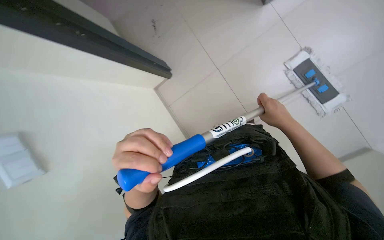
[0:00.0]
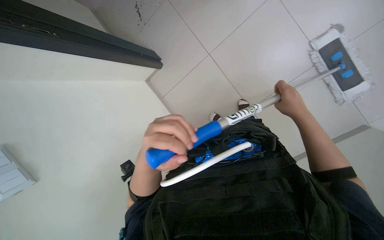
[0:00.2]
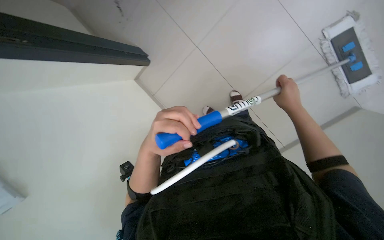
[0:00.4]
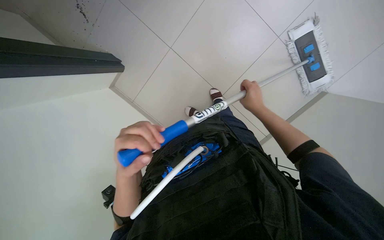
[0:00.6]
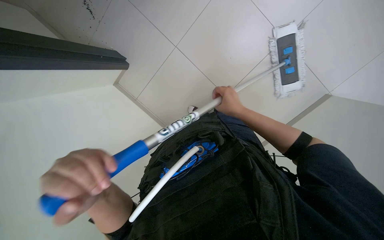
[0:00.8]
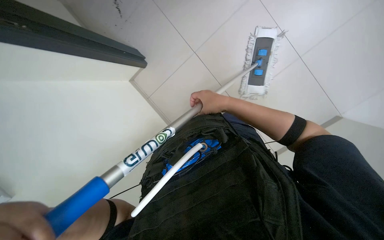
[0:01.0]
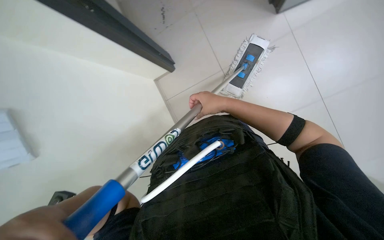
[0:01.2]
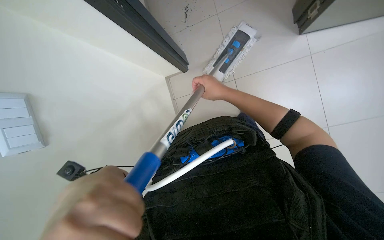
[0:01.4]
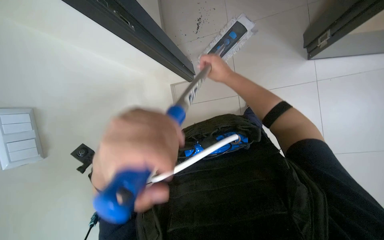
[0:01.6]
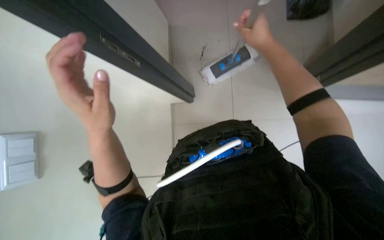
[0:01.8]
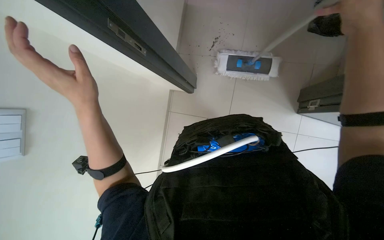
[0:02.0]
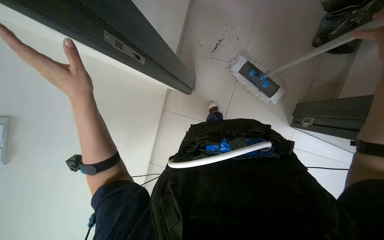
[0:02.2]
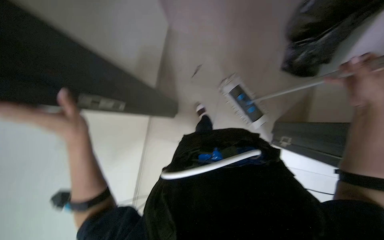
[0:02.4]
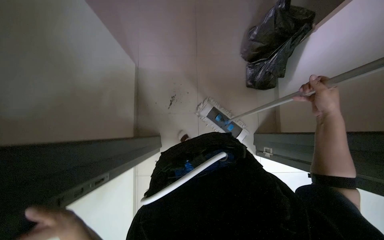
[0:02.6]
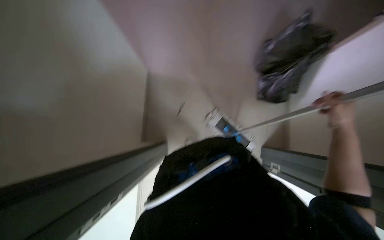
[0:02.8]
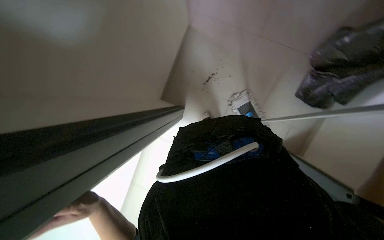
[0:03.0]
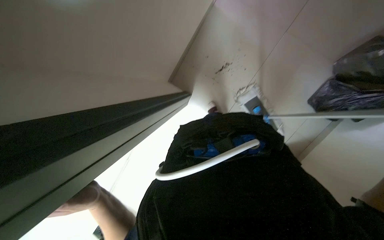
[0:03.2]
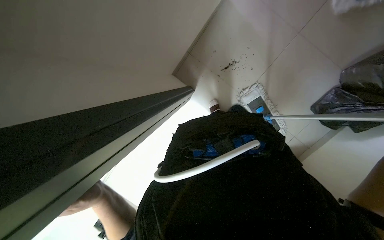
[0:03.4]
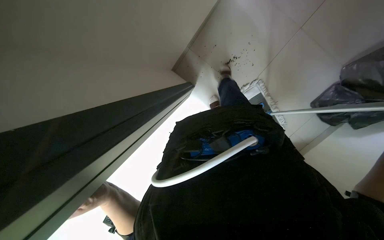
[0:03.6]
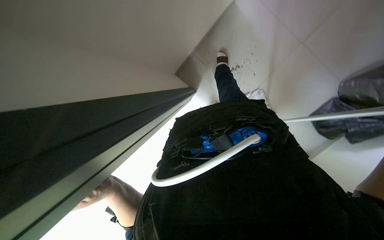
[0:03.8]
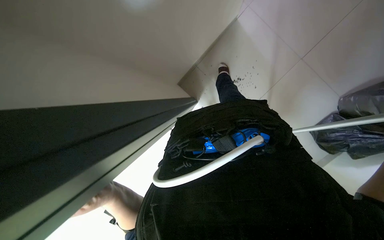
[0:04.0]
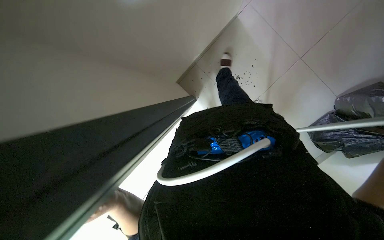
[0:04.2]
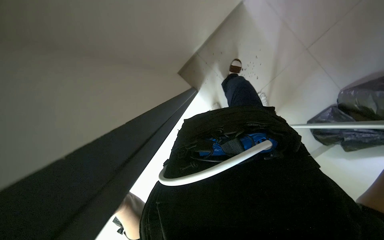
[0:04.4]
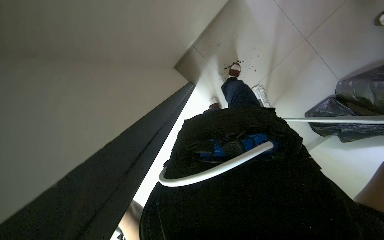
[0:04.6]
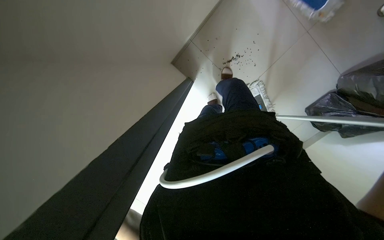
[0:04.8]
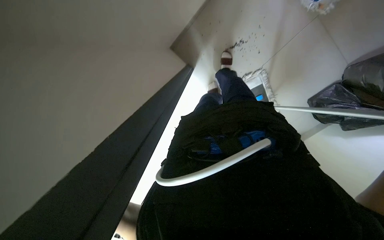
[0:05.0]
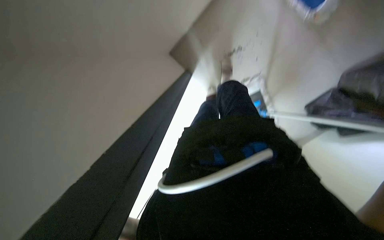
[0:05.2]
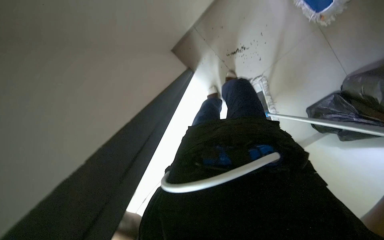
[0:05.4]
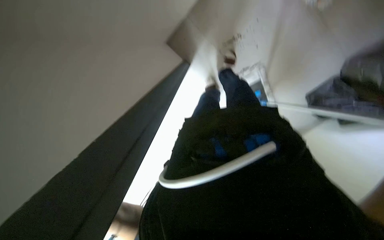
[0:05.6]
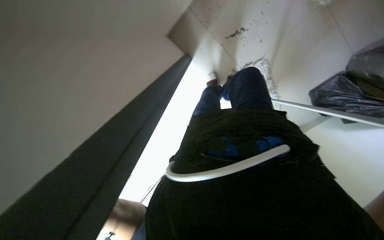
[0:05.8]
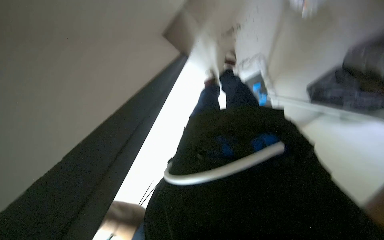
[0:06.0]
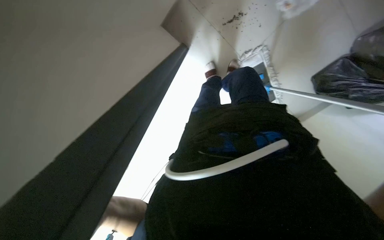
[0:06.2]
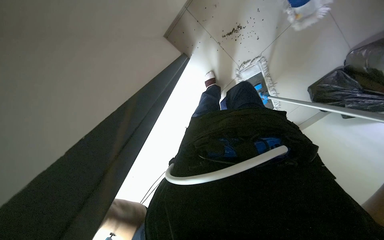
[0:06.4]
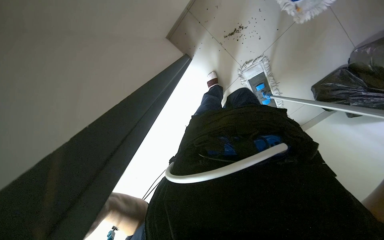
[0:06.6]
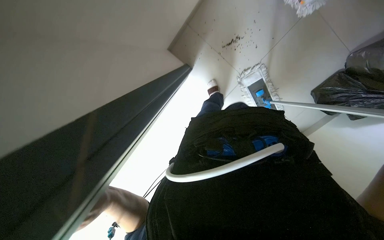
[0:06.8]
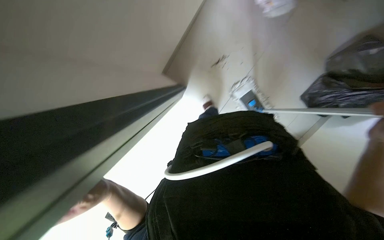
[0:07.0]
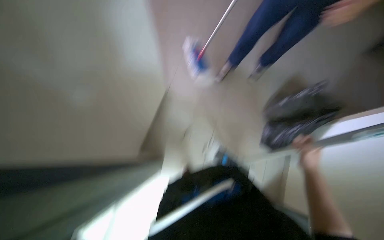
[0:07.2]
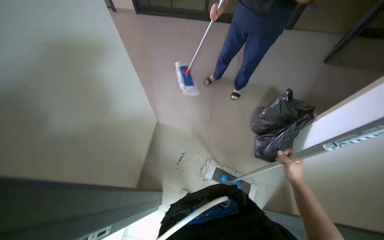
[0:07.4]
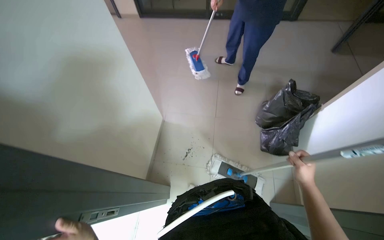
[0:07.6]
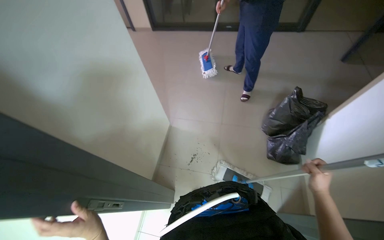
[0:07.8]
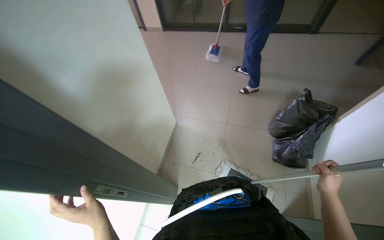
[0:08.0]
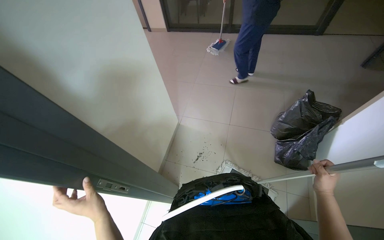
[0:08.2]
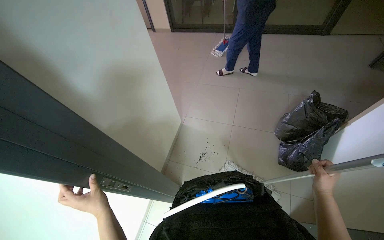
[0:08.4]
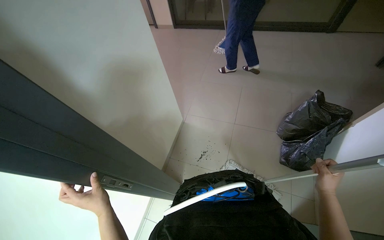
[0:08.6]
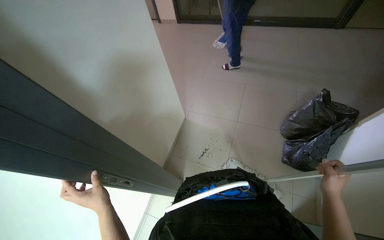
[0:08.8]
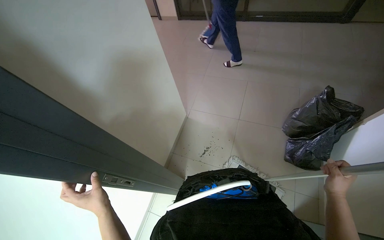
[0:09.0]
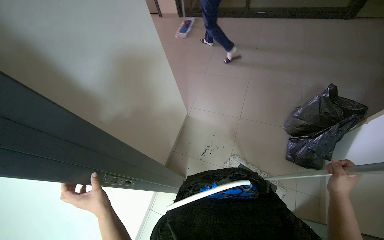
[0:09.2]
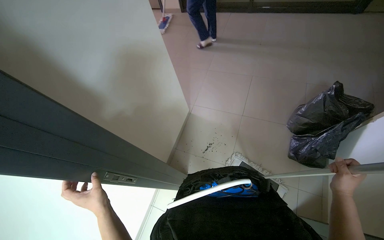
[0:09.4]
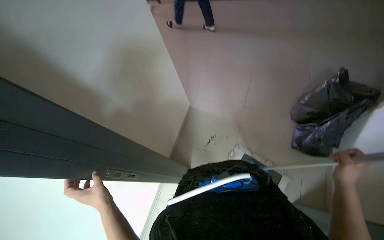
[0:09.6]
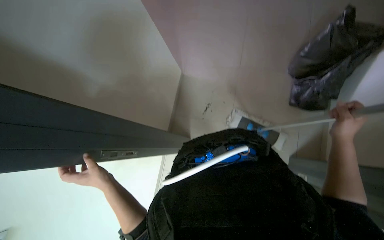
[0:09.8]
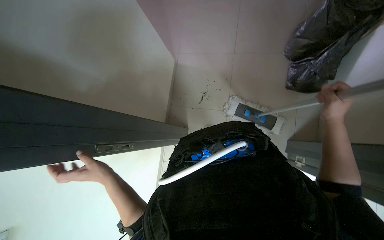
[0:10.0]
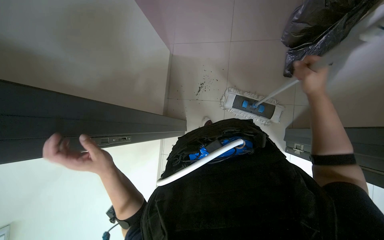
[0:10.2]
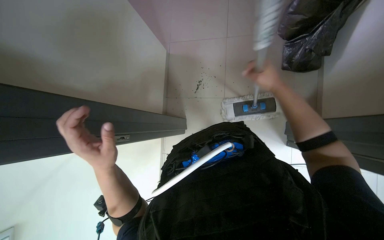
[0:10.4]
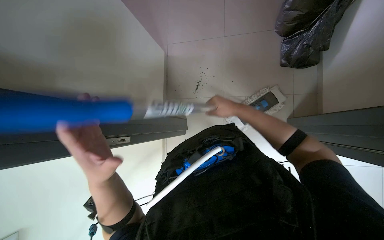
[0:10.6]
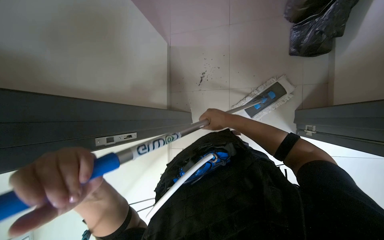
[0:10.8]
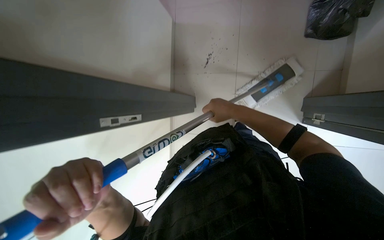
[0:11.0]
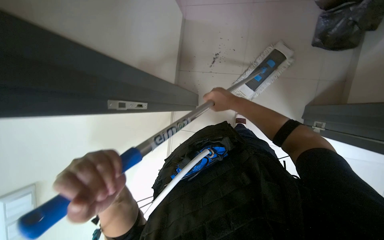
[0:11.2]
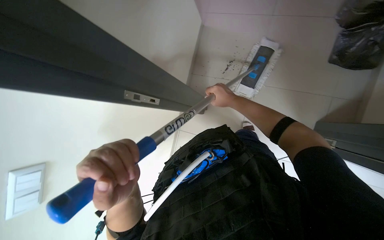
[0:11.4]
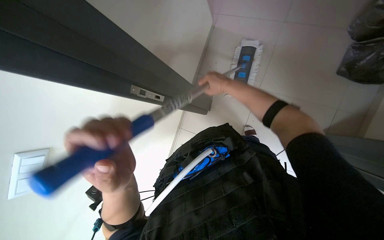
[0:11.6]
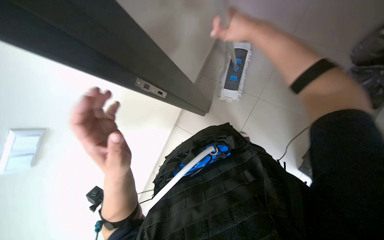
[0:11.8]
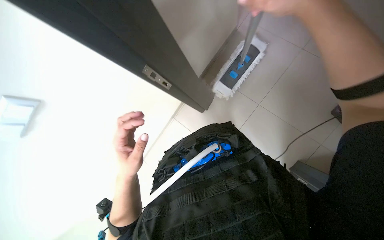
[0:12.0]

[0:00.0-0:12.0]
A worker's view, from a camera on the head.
Job: mopping floor.
The whole recording: Mopping floor. The worker mops the floor with a flat mop.
0:00.0 to 0:01.6: The right hand moves up the picture and to the left, about 35 cm.
0:01.6 to 0:03.0: Everything in view rotates approximately 30 degrees clockwise.
0:03.0 to 0:04.4: The scene turns roughly 25 degrees clockwise in the picture. The left hand moves nearer and farther over some 20 cm, changing direction 2 times.
0:06.0 to 0:07.6: The wearer looks approximately 30 degrees further upward.
0:09.0 to 0:10.4: The view tips downward by roughly 25 degrees. The left hand is displaced up the picture and nearer to the camera by approximately 15 cm; the right hand goes approximately 20 cm to the left and up the picture.
0:10.4 to 0:12.0: The scene turns some 25 degrees clockwise in the picture. The right hand heads to the left, nearer to the camera and up the picture, covering some 30 cm. Meanwhile the left hand reaches about 15 cm nearer to the camera, then returns.

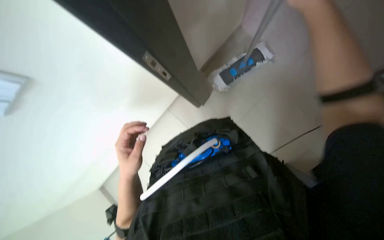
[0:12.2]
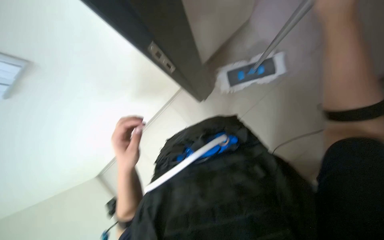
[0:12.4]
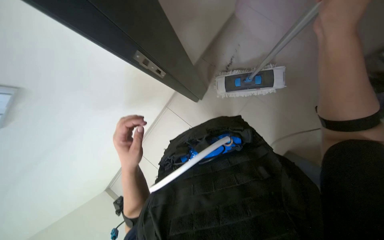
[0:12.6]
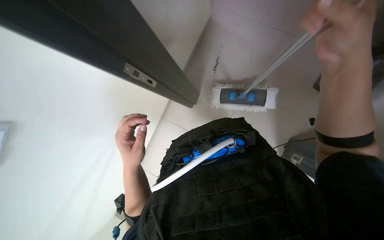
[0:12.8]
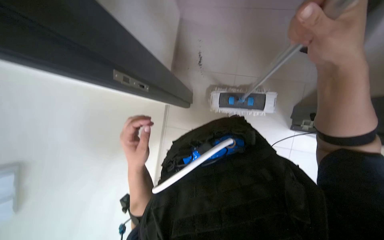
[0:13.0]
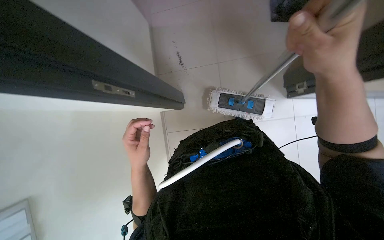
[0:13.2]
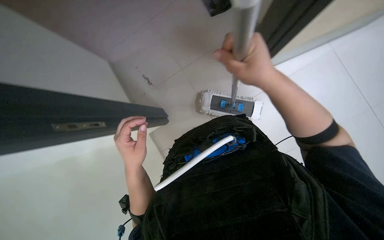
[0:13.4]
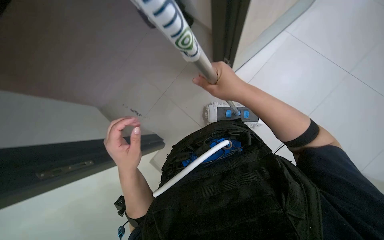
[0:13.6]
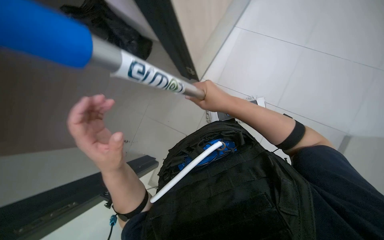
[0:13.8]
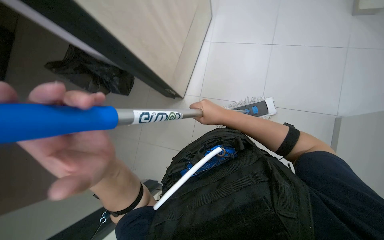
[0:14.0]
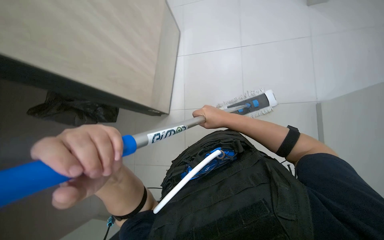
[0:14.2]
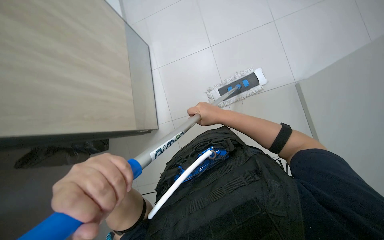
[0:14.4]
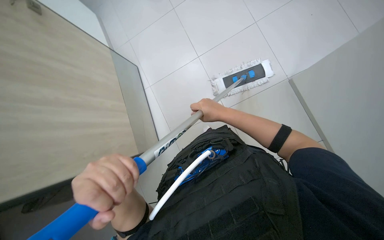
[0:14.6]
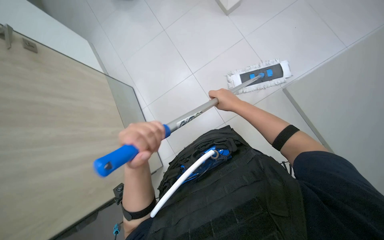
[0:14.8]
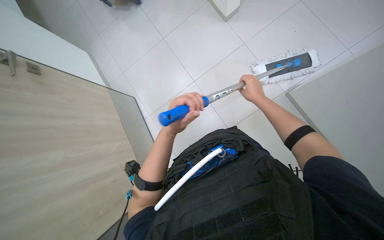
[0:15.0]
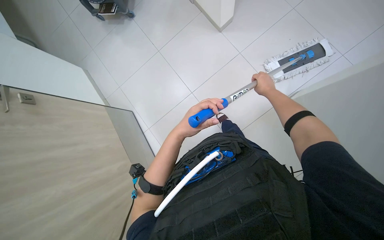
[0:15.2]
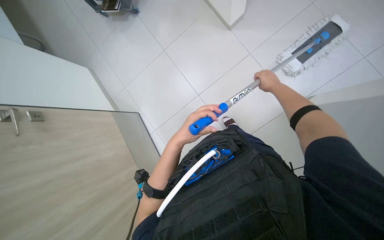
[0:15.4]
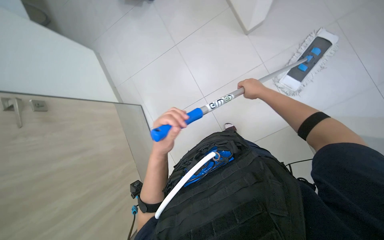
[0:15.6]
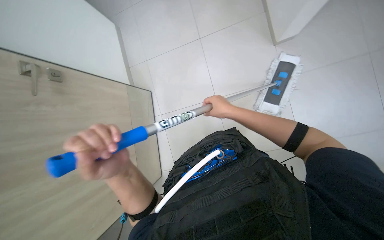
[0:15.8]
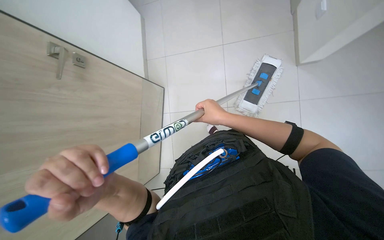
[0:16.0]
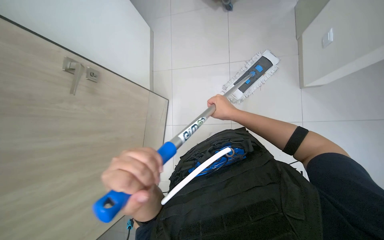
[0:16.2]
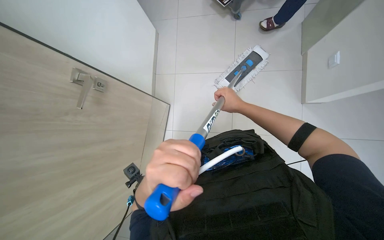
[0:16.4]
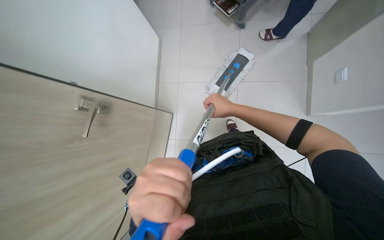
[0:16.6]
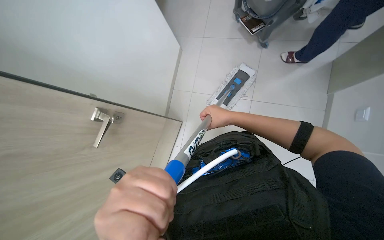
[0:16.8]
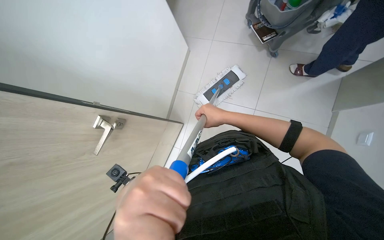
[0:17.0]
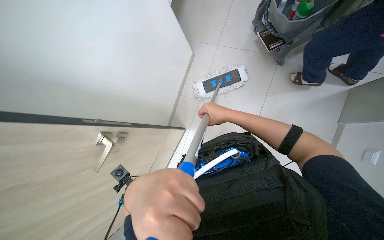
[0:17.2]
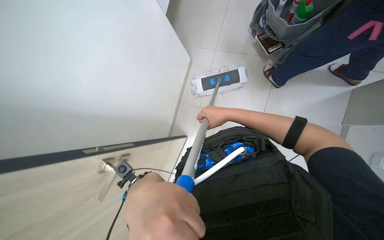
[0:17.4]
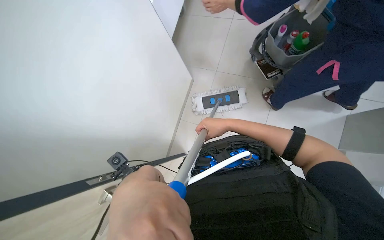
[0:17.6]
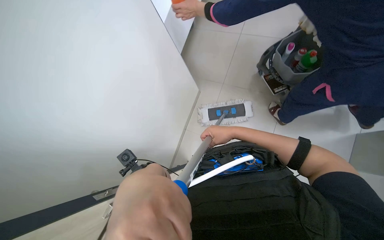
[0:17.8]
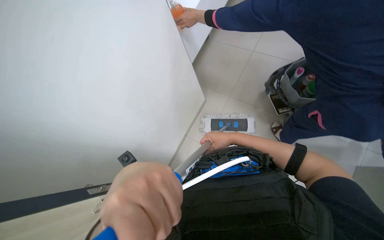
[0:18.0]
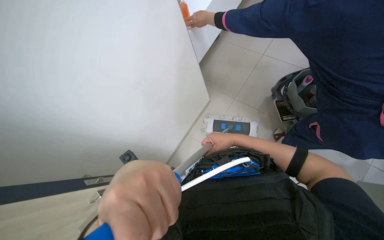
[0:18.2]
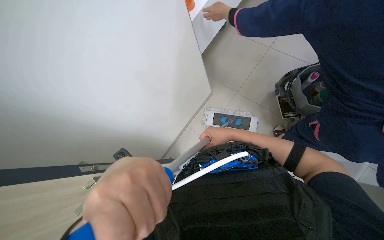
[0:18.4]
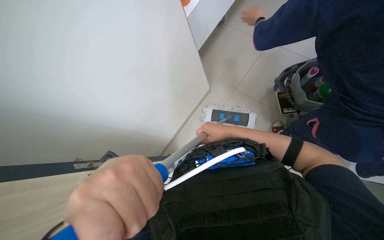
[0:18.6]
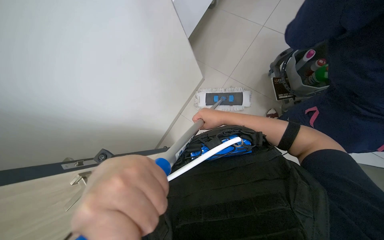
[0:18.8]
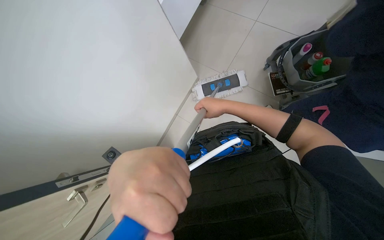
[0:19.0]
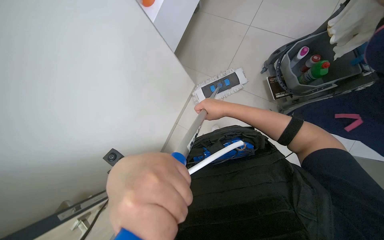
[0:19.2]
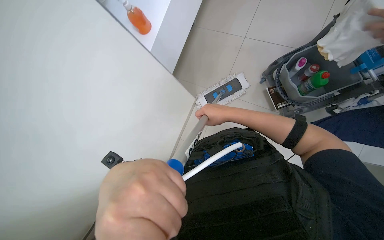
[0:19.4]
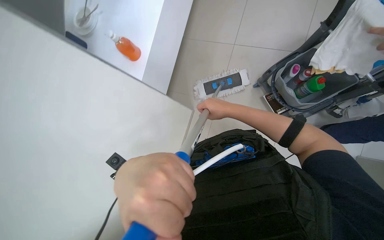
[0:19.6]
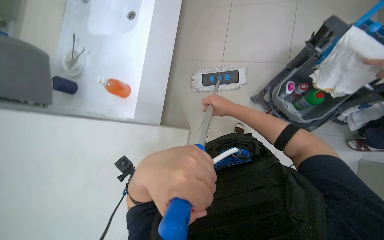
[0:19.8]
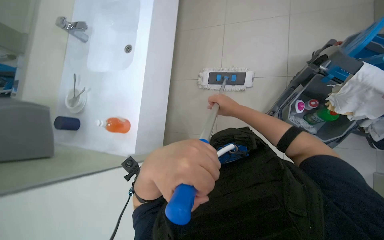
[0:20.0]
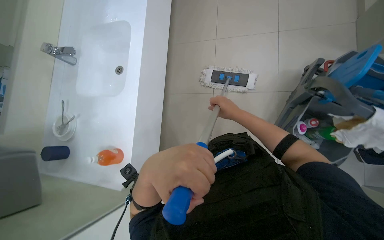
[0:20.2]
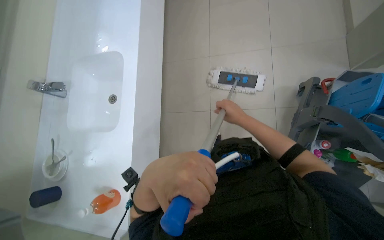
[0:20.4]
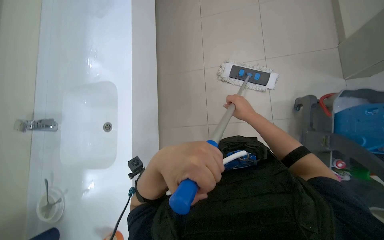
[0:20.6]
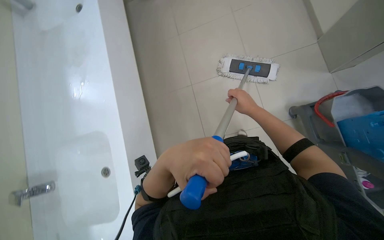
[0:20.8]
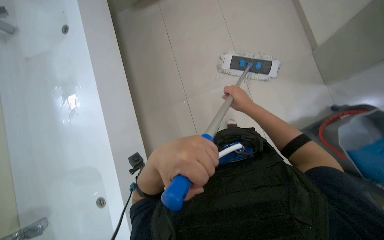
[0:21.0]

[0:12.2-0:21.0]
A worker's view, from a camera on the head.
Job: mopping floor.
The whole recording: Mopping floor. The worker mops the floor with a flat mop.
0:12.2 to 0:13.6: The wearer looks roughly 20 degrees further upward. Everything in view rotates some 30 degrees counterclockwise.
0:13.6 to 0:15.2: The scene turns about 35 degrees counterclockwise in the picture.
0:15.2 to 0:16.6: The wearer looks some 20 degrees further upward. The right hand is displaced to the left by some 10 cm. Meanwhile the left hand shifts roughly 10 cm down the picture.
0:18.0 to 0:19.6: The hands make small movements and keep their place.
0:19.6 to 0:21.0: The wearer moves roughly 70 cm.
